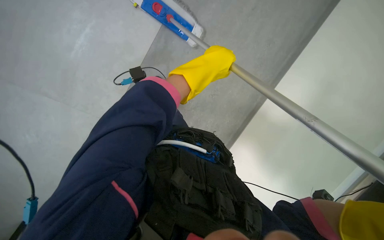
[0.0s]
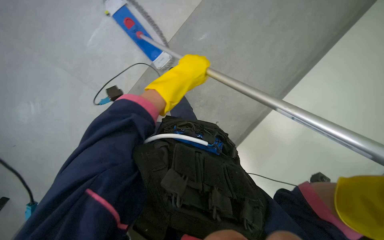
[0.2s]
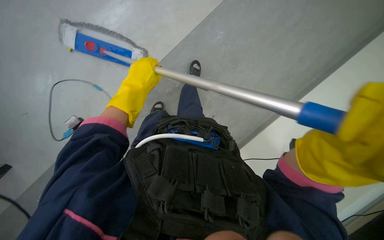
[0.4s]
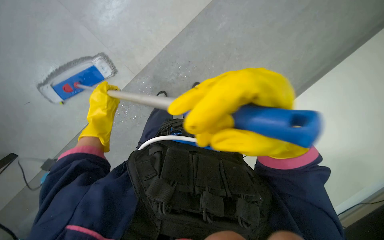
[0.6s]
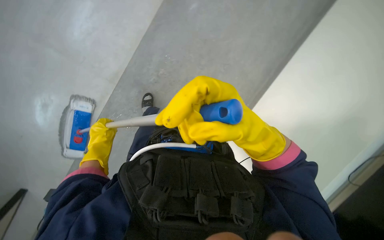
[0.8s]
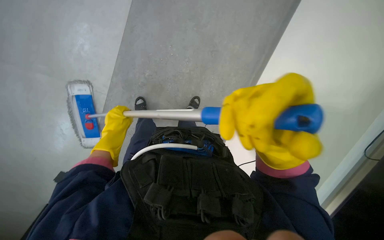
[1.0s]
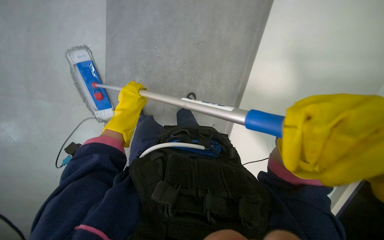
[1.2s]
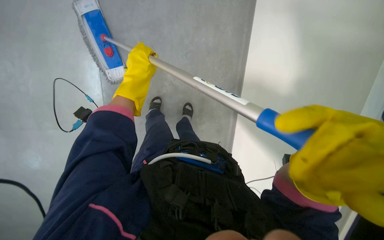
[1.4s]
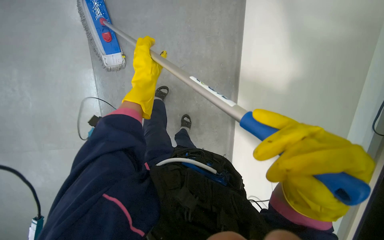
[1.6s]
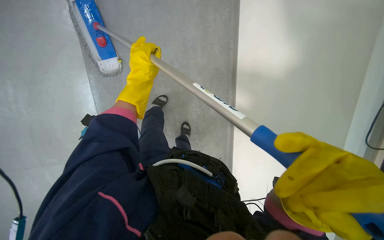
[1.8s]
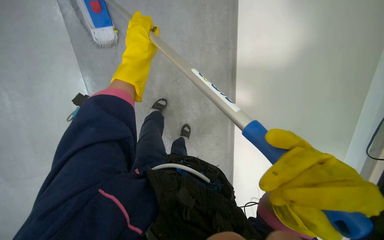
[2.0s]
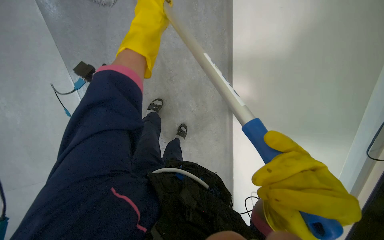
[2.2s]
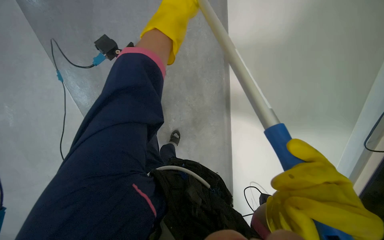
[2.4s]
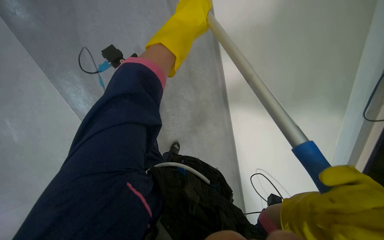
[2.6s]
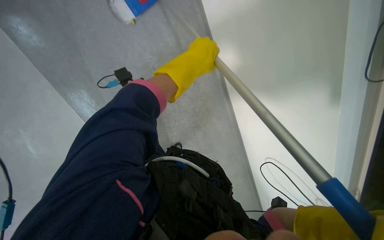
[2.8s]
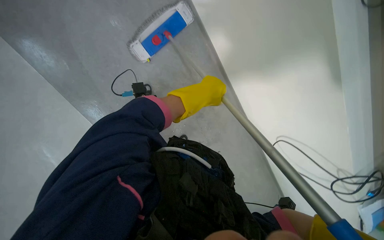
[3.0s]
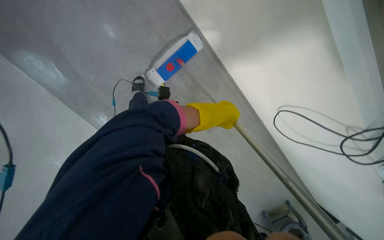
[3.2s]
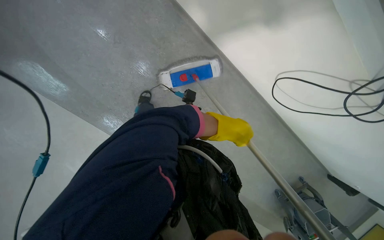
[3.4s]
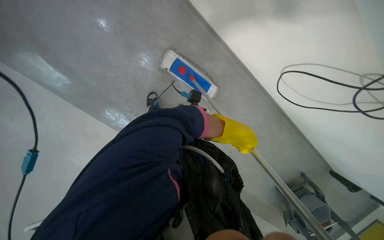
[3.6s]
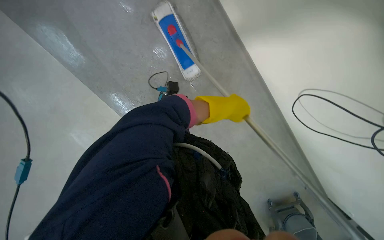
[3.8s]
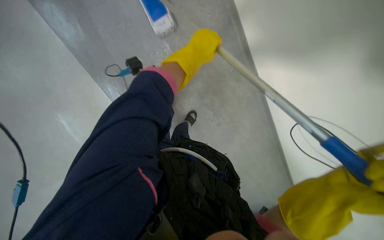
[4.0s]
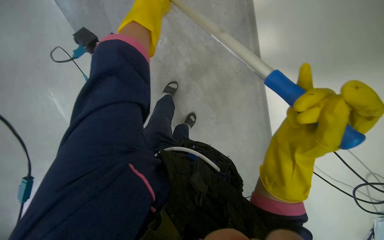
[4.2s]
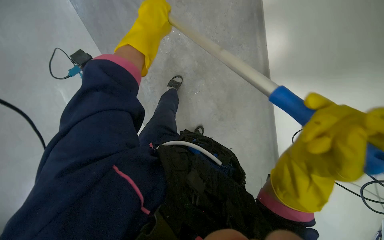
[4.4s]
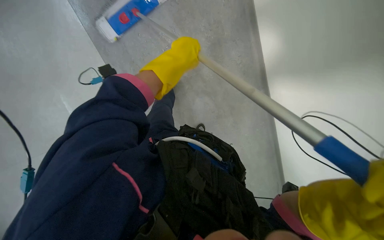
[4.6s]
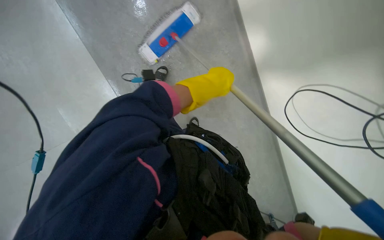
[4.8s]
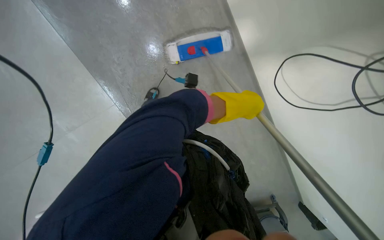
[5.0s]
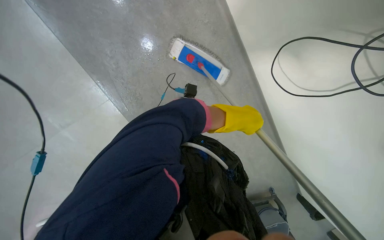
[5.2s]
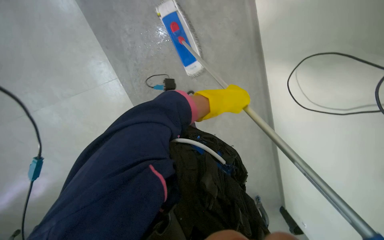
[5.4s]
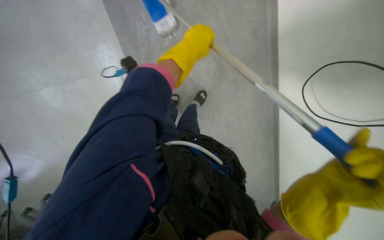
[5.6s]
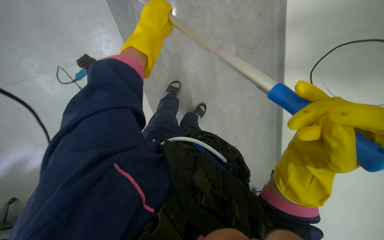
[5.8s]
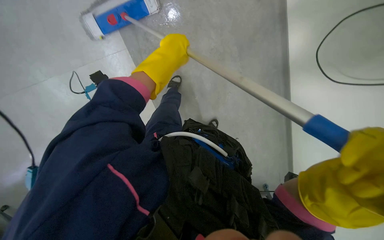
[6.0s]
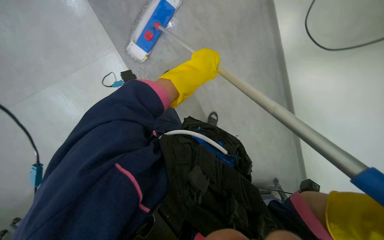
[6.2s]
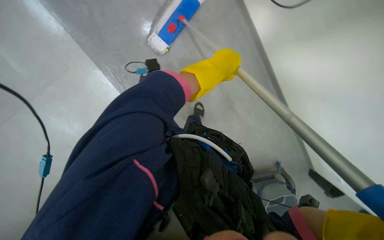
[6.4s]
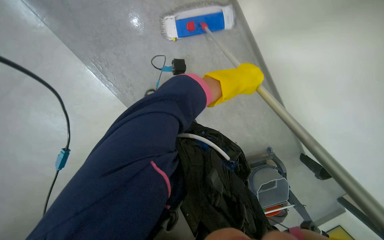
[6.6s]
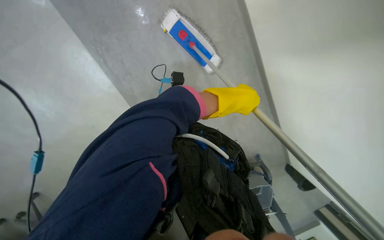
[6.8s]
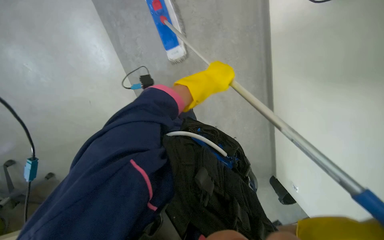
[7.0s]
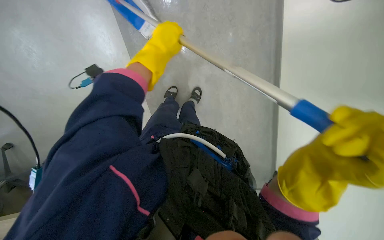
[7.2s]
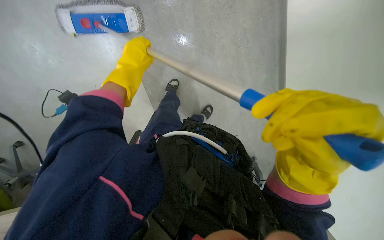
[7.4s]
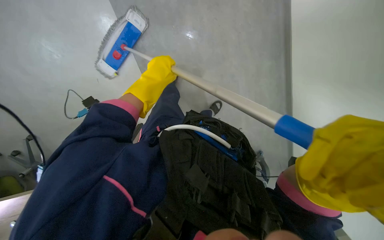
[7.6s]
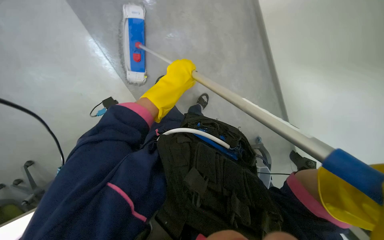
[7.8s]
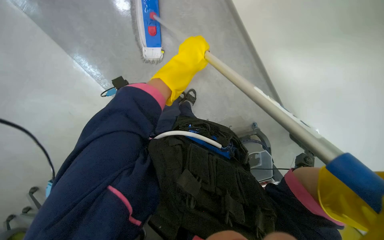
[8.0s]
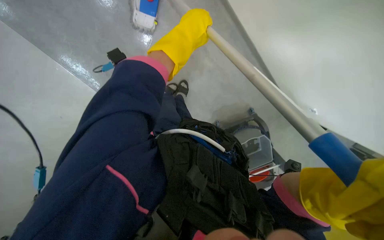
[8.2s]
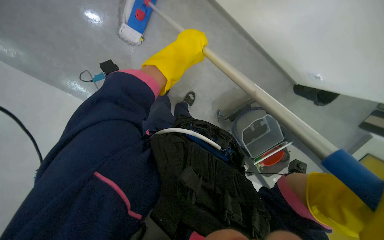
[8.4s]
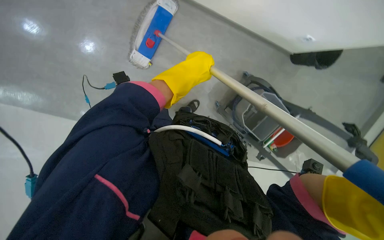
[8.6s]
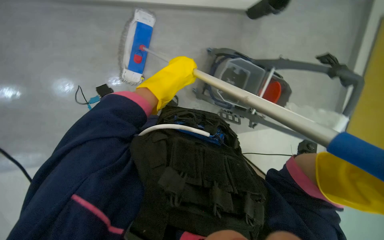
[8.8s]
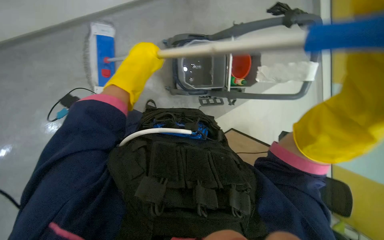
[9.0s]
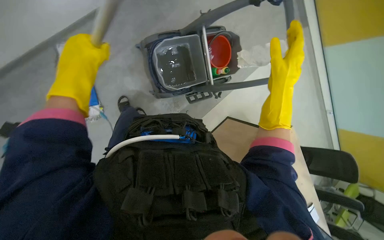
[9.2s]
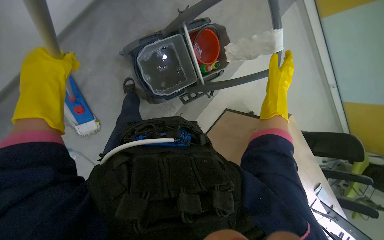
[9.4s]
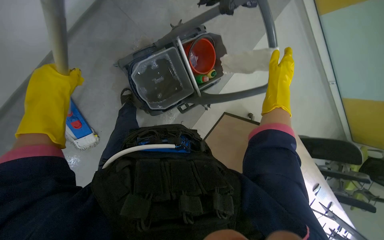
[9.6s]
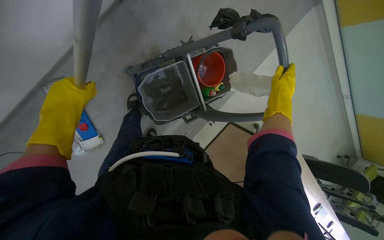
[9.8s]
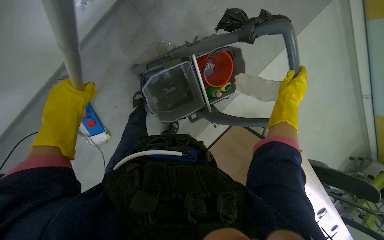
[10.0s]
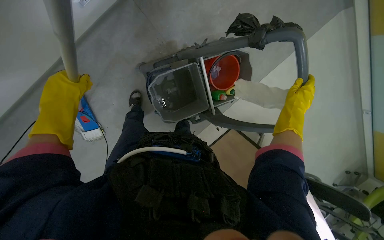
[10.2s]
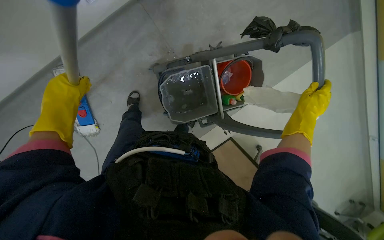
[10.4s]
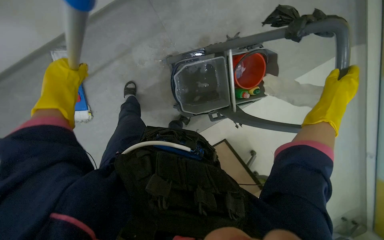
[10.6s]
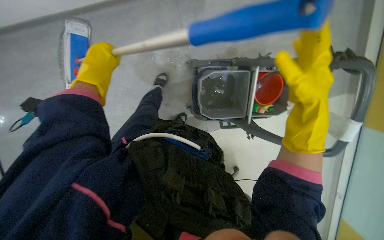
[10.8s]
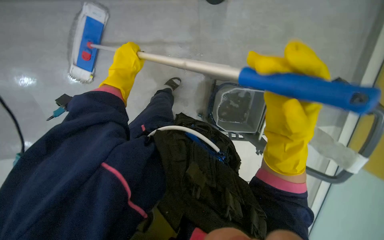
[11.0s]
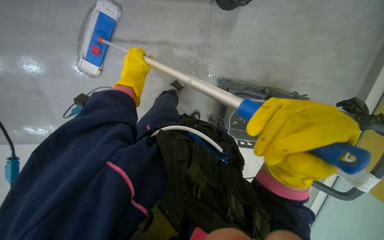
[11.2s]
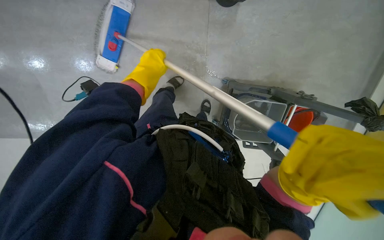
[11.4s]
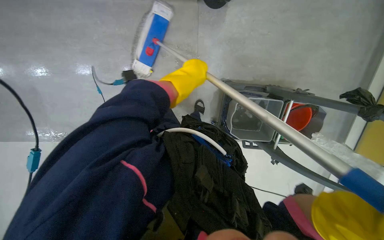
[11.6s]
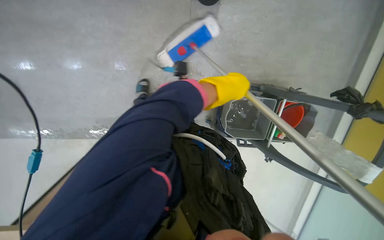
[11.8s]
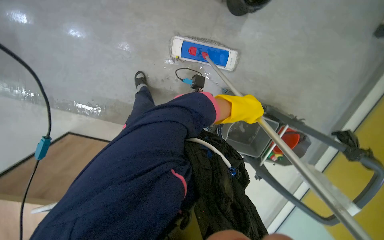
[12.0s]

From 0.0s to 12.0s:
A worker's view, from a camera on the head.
Job: mopping floor.
The whole recording: Mopping office floor and moving chairs. The worker mops the office floor, repeatedly moving chairs to clean the area underneath them.
From 0.0s to 1.6s: The left hand moves to the left, approximately 20 cm.
From 1.6s to 3.0s: The left hand is displaced to the right by about 10 cm.
From 4.4s to 6.0s: The camera pitches upward, by roughly 15 degrees.
From 9.0s to 10.4s: The left hand heads to the left, covering some 15 cm.
From 10.4s to 12.0s: Everything in view rotates some 25 degrees clockwise. The left hand heads to the right, covering roughly 20 cm.

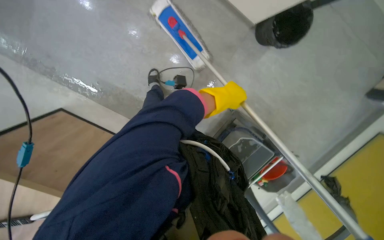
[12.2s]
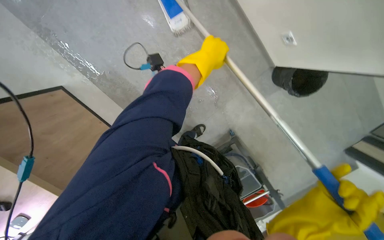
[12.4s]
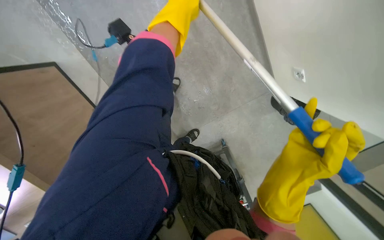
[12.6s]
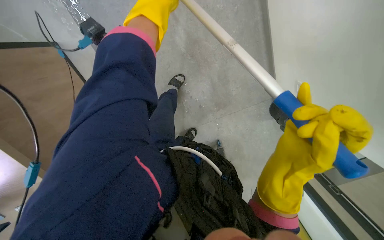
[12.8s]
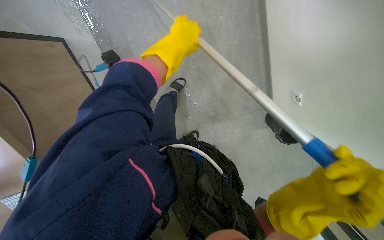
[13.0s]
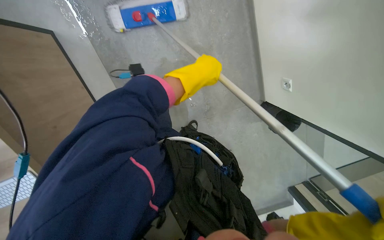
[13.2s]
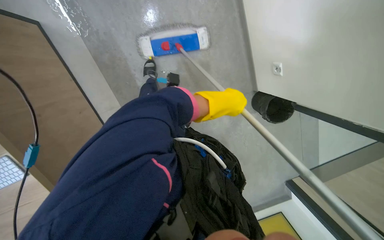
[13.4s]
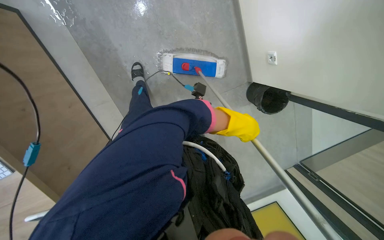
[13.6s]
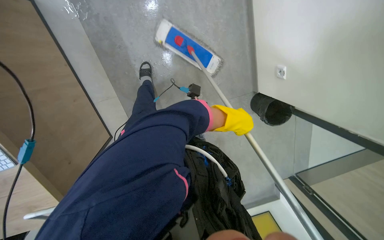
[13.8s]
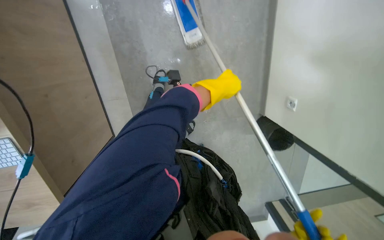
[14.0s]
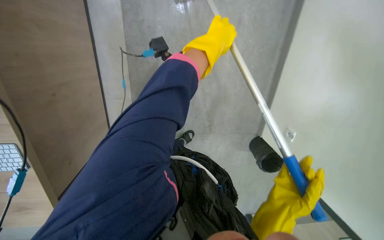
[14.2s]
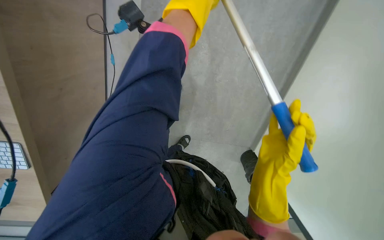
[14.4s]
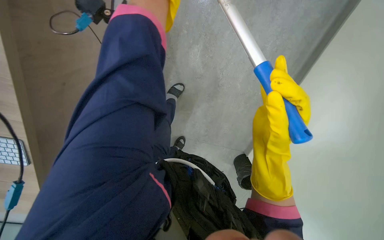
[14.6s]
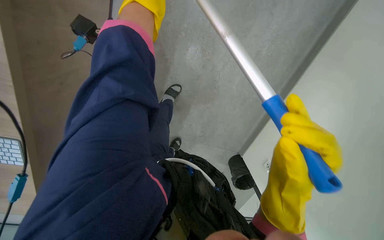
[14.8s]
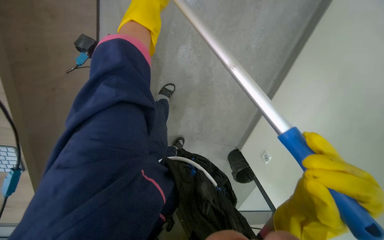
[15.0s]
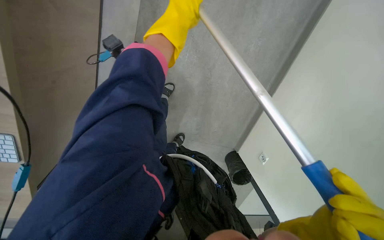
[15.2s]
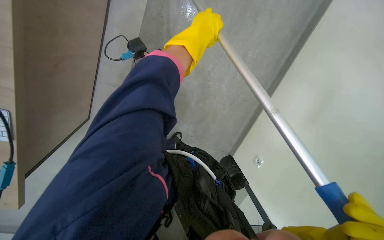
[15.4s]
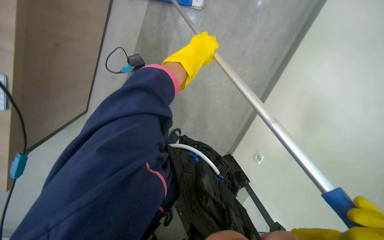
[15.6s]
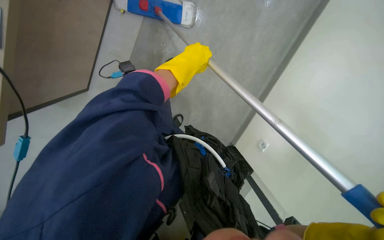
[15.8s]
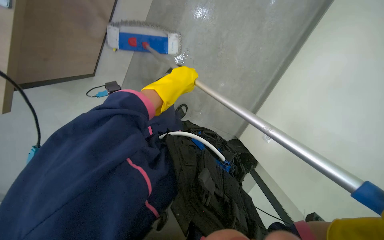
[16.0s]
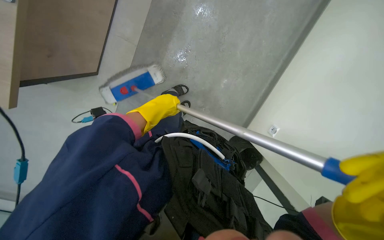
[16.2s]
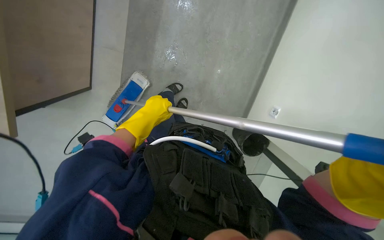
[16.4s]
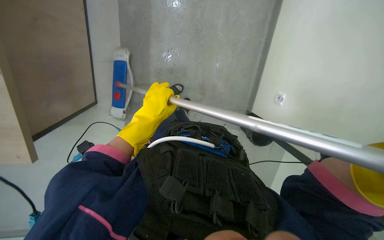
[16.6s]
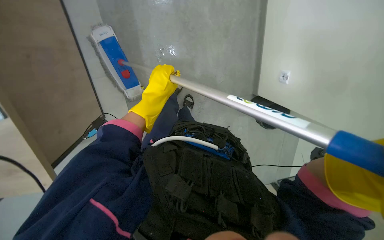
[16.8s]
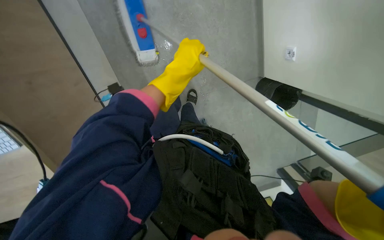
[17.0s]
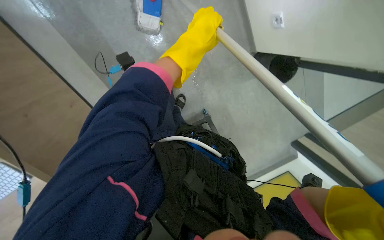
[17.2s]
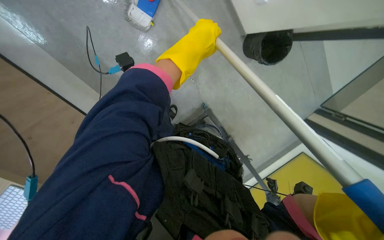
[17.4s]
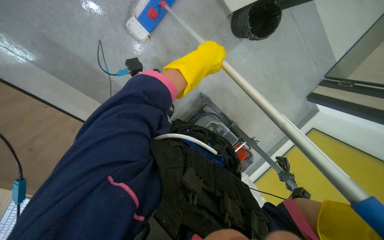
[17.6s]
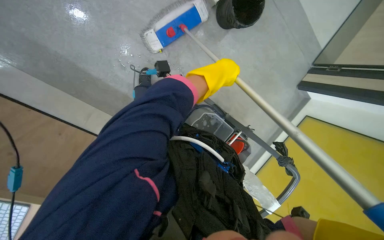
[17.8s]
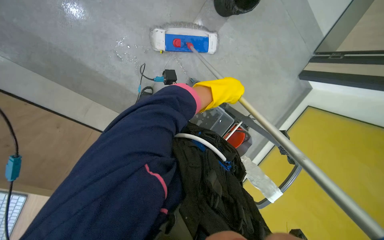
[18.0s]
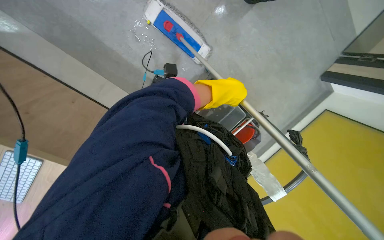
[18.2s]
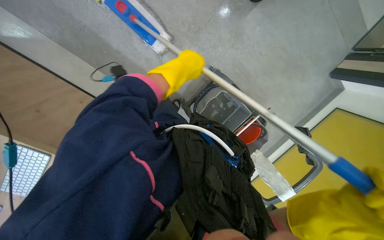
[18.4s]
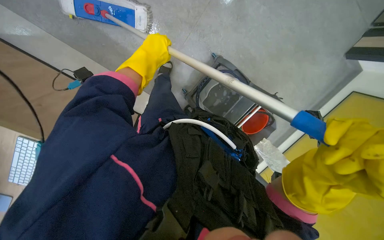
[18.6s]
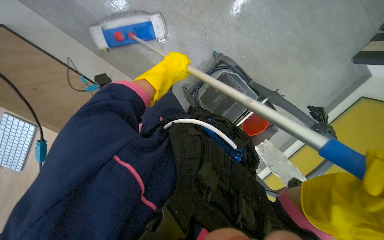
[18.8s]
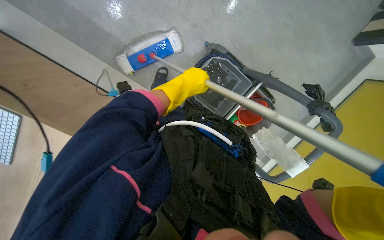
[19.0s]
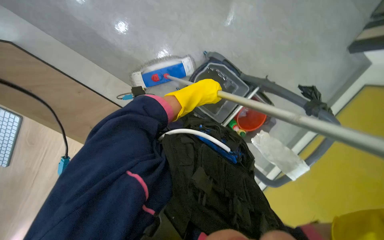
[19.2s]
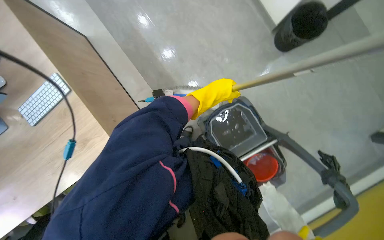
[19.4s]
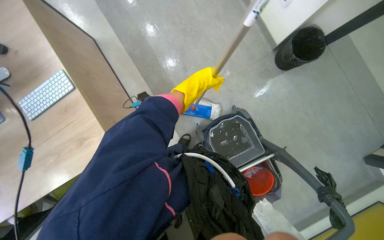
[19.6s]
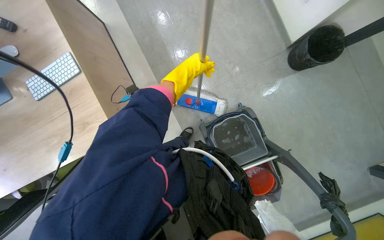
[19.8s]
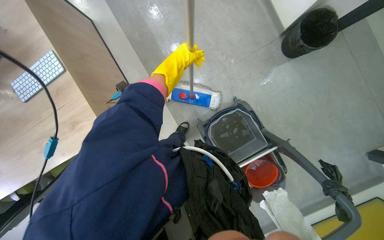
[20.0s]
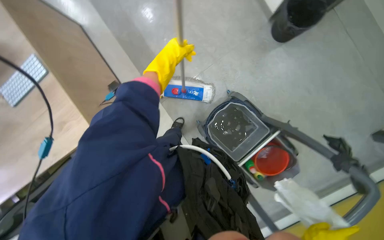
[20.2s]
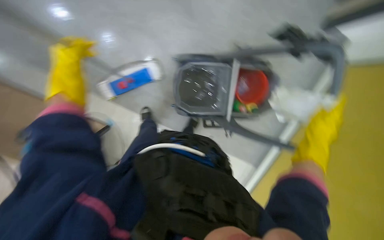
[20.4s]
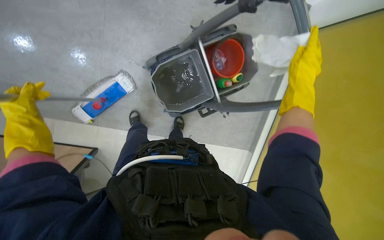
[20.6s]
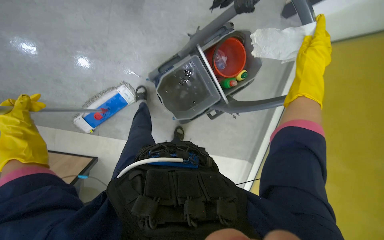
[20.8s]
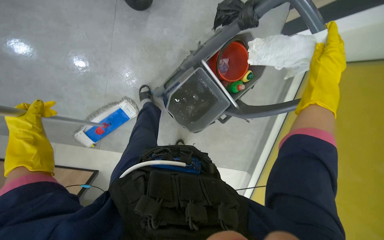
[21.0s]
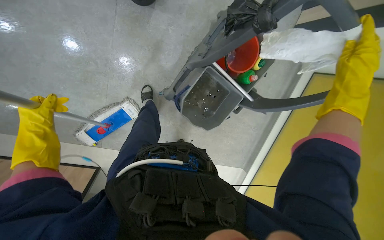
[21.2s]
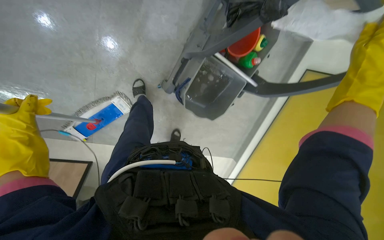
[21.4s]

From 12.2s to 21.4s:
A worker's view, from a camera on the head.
Job: mopping floor.
The whole recording: Mopping office floor and moving chairs. The worker mops the office floor, repeatedly moving chairs to clean the area underneath them.
From 15.2s to 16.8s: The view tilts approximately 20 degrees downward. The left hand travels farther from the camera and down the picture by roughly 20 cm.
From 19.8s to 21.4s: The scene rotates counterclockwise by some 60 degrees.
